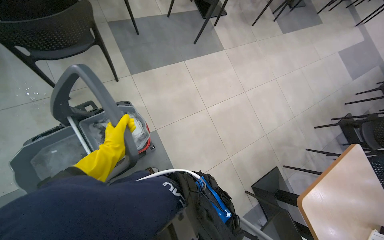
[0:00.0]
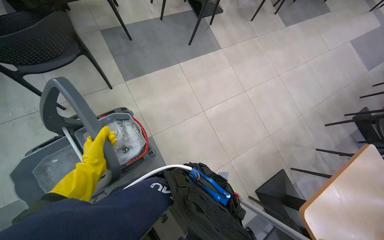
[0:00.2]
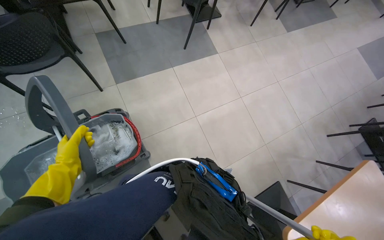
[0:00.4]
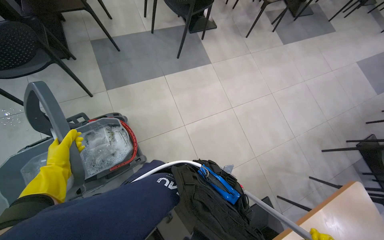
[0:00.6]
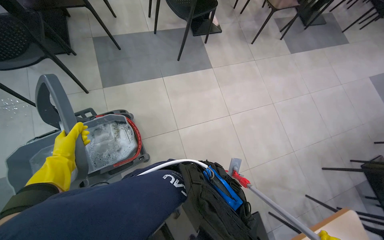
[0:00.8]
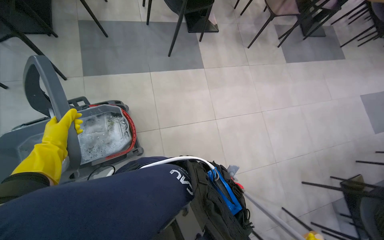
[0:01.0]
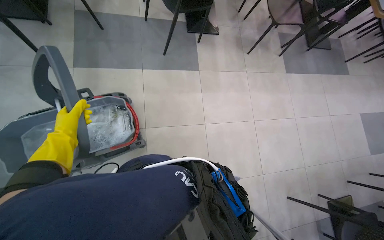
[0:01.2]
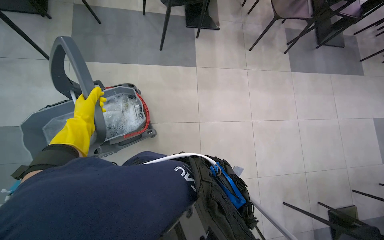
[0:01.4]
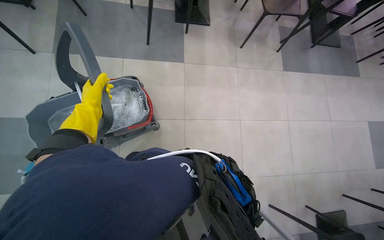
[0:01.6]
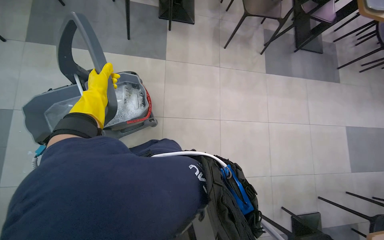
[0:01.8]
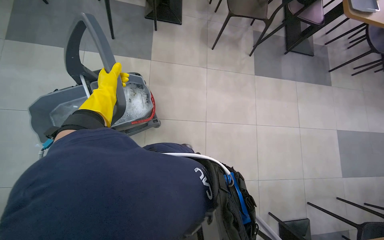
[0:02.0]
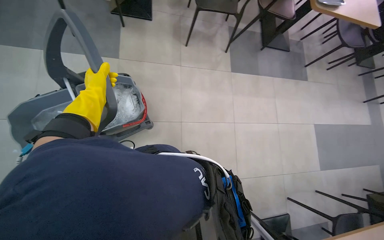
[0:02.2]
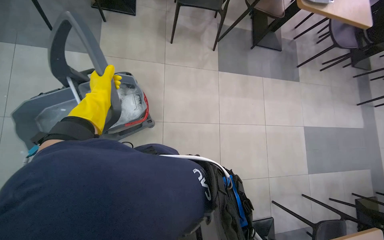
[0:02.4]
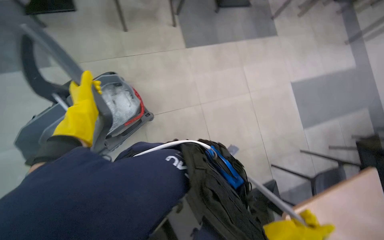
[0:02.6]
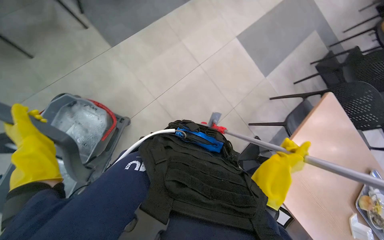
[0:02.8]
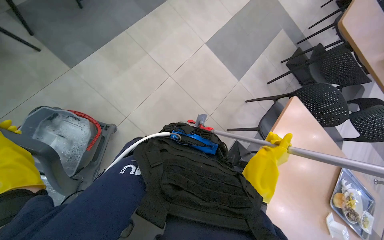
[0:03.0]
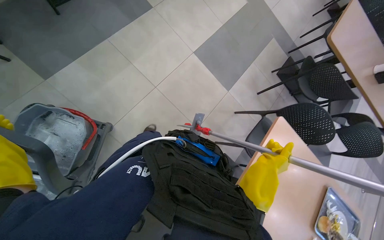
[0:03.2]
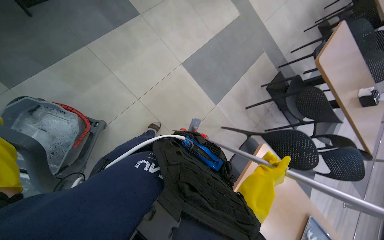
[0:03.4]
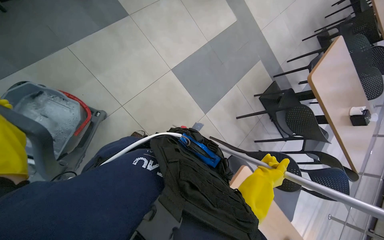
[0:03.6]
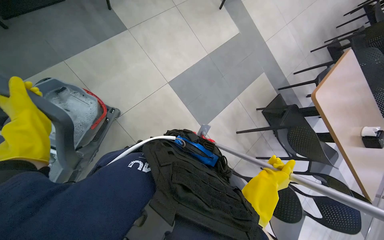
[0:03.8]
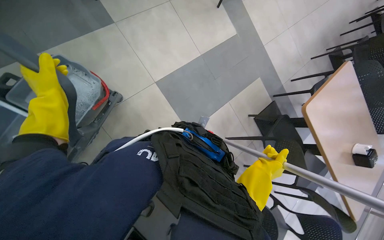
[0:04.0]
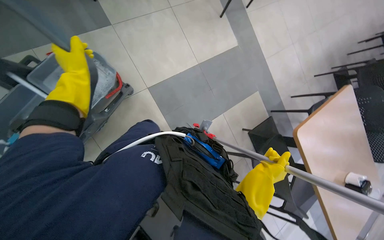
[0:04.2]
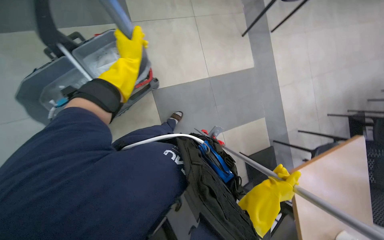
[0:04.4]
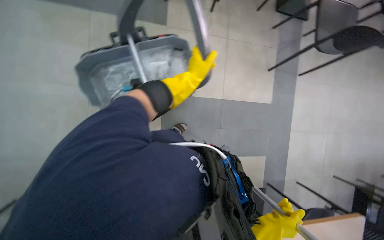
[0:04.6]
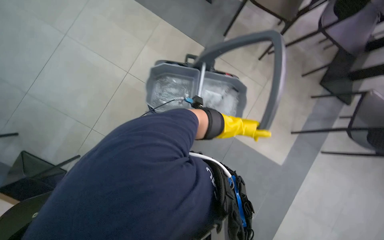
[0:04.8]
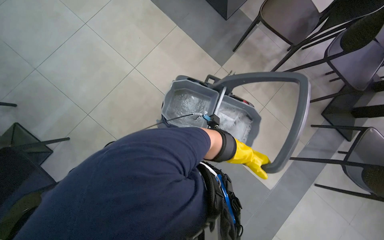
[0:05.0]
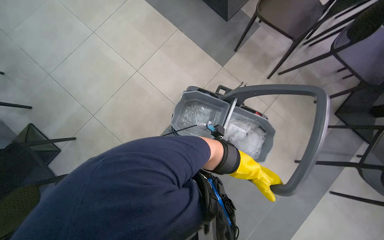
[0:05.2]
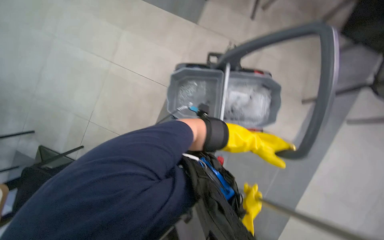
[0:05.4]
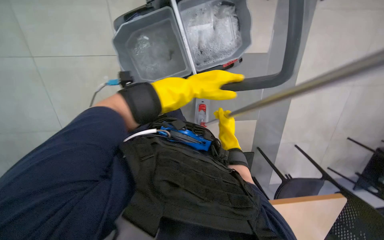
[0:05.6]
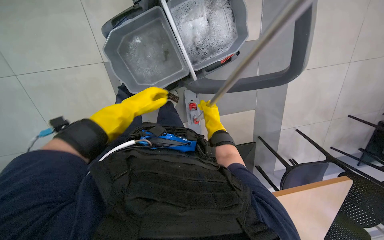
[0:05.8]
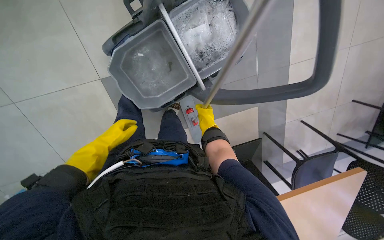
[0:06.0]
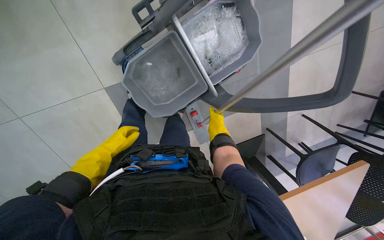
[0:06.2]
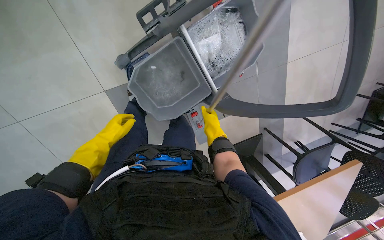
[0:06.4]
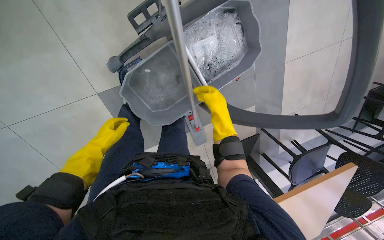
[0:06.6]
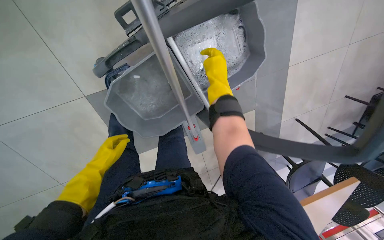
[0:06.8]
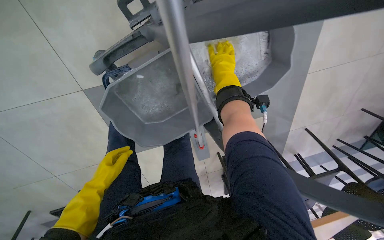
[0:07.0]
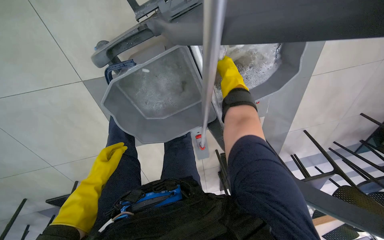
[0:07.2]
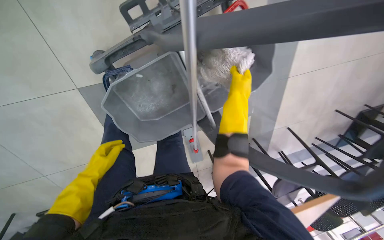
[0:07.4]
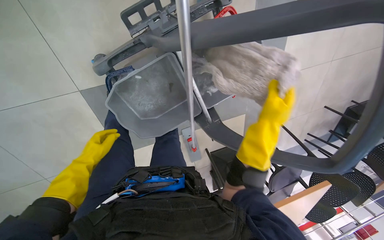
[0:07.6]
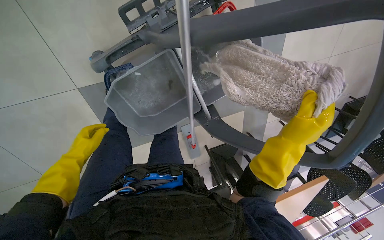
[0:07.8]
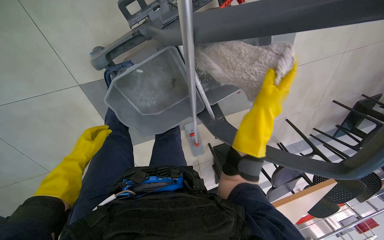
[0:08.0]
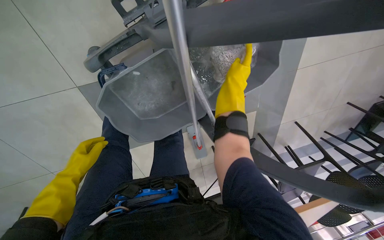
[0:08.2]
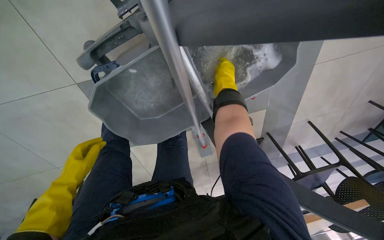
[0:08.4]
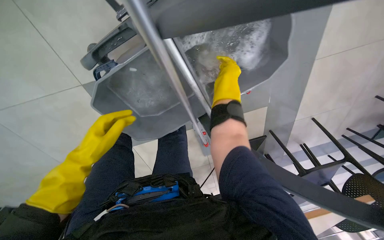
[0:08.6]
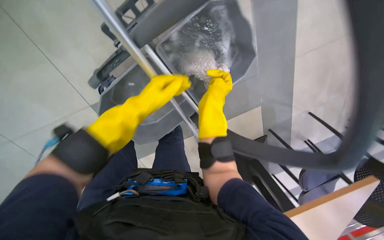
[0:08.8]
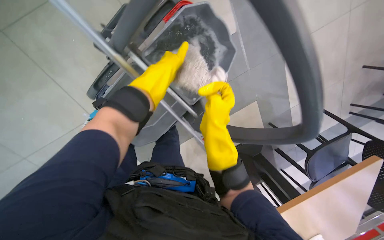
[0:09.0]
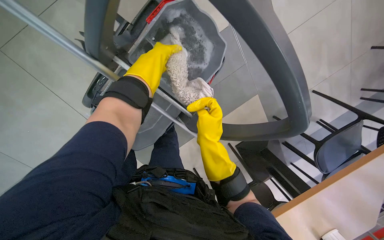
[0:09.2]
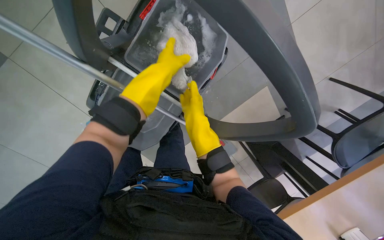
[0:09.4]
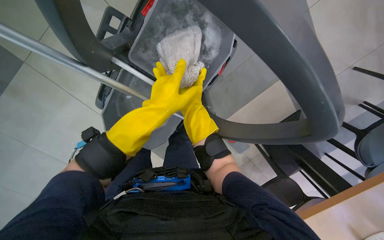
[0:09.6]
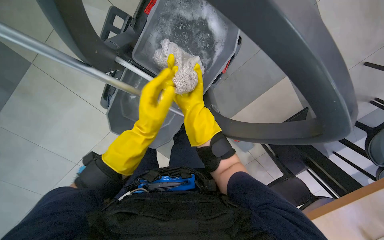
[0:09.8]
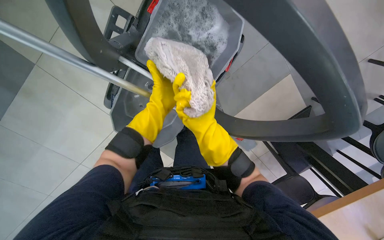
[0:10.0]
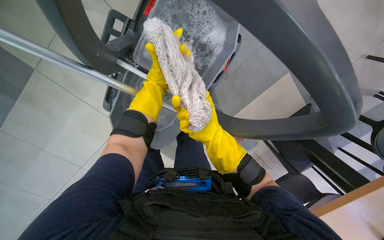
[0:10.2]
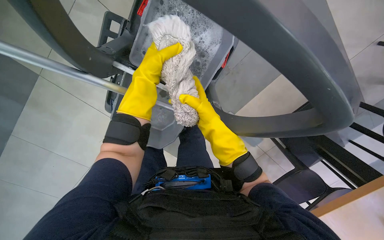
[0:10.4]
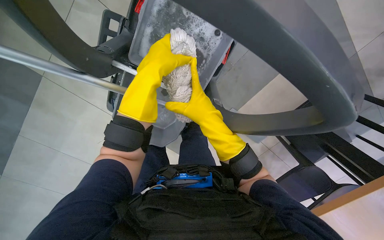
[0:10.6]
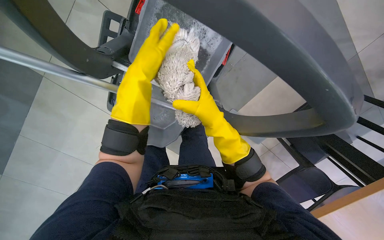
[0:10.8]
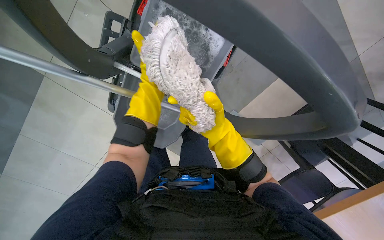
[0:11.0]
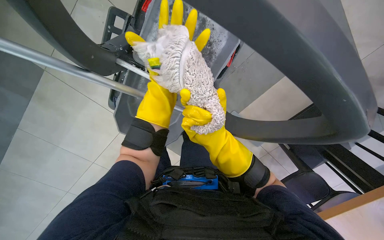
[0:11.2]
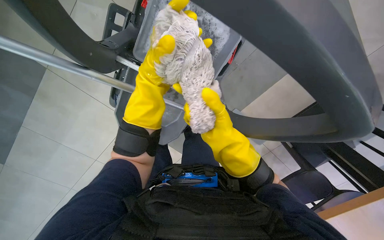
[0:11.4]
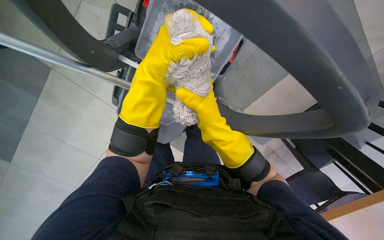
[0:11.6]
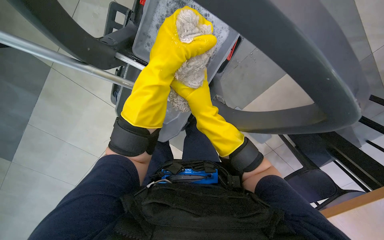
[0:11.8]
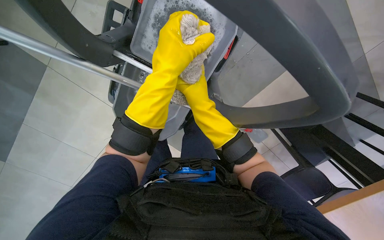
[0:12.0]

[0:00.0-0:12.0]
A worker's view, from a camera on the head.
Job: preparing cleaning supplies.
The whole recording: Changing mop head. The worker removes the mop head, rinses and wrings it, then reattaches it to the mop.
0:00.0 to 0:01.6: The head travels to the right, approximately 1 m. The head rotates roughly 25 degrees to the left.
0:01.6 to 0:03.0: The head travels roughly 1 m. The scene turns about 30 degrees counterclockwise in the picture.
0:03.0 to 0:04.4: The head travels about 1 m. The scene rotates clockwise by approximately 30 degrees.
0:04.4 to 0:06.0: The head turns to the left by approximately 15 degrees.
0:06.0 to 0:07.6: The left hand moves to the left, some 10 cm. Meanwhile the right hand moves nearer to the camera, roughly 20 cm, and reaches roughly 35 cm up the picture, then returns.
0:07.6 to 0:09.0: The left hand heads to the right and up the picture, covering some 50 cm.
0:09.0 to 0:10.4: The camera is aimed about 15 degrees further to the left.
0:10.4 to 0:12.0: The left hand heads nearer to the camera, covering roughly 10 cm.

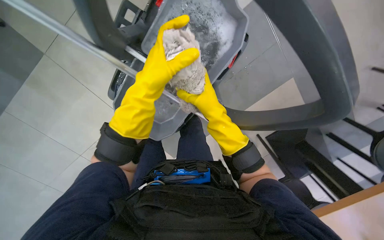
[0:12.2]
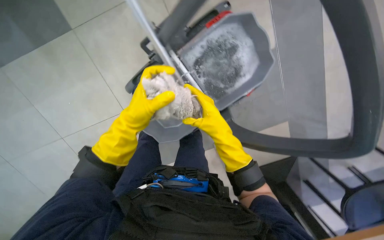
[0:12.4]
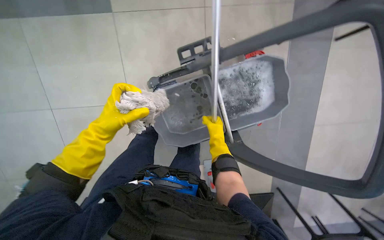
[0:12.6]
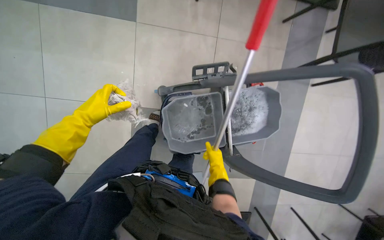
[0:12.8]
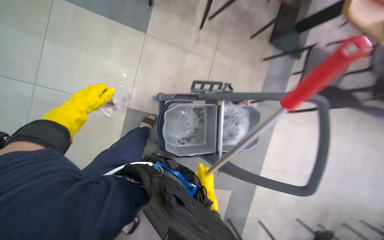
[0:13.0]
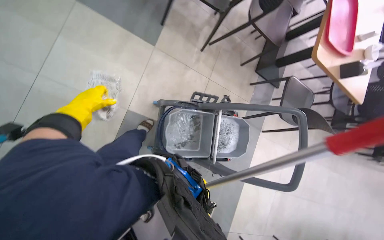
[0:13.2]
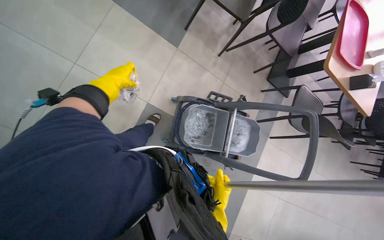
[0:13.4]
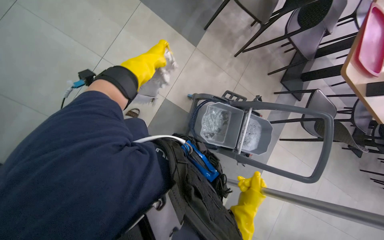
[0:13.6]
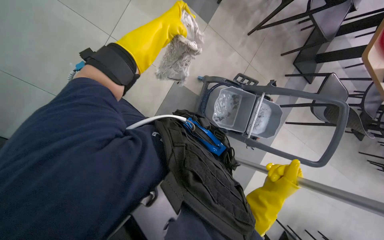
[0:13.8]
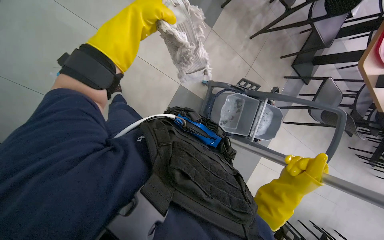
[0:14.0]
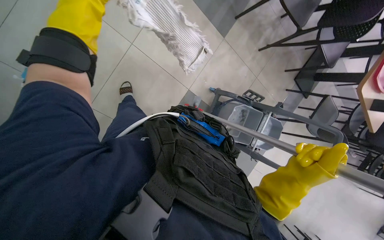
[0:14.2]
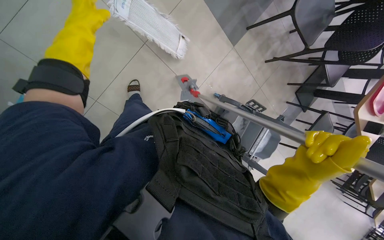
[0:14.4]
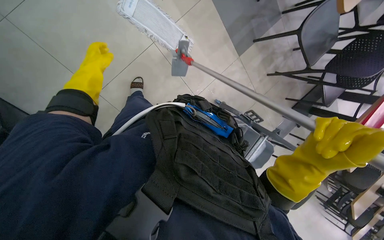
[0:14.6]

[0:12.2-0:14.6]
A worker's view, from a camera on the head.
Job: preparing cleaning supplies.
The whole recording: Changing mop head. The worker removes the mop head, rinses and wrings it, then reattaches it to the mop.
0:12.2 to 0:13.4: The camera travels about 70 cm. The camera is aimed roughly 25 degrees further to the right. The view tilts some 20 degrees upward. Everything in view rotates about 35 degrees clockwise.
0:13.4 to 0:14.6: The wearer moves to the left, some 60 cm.

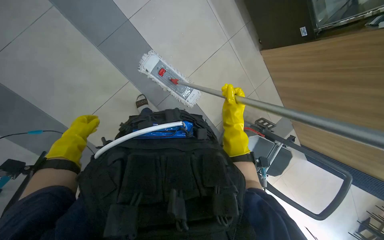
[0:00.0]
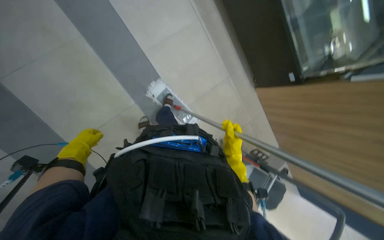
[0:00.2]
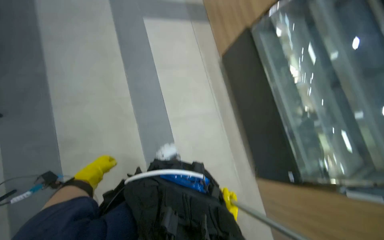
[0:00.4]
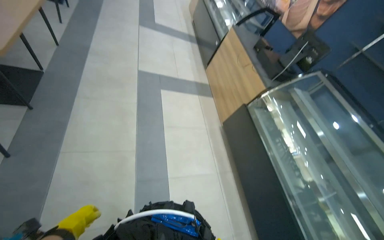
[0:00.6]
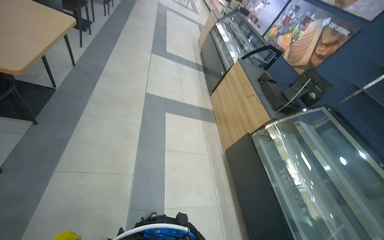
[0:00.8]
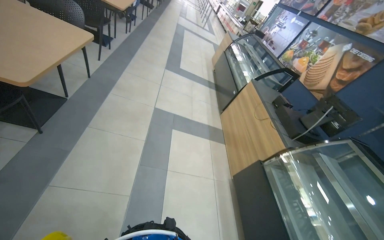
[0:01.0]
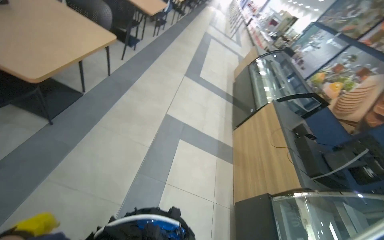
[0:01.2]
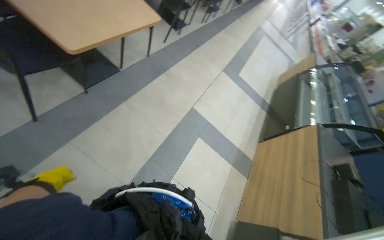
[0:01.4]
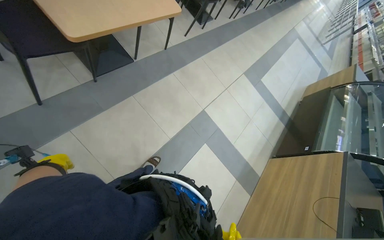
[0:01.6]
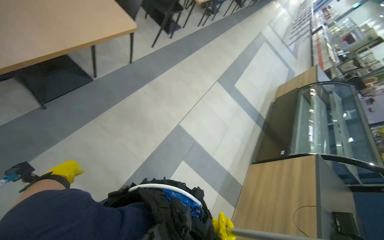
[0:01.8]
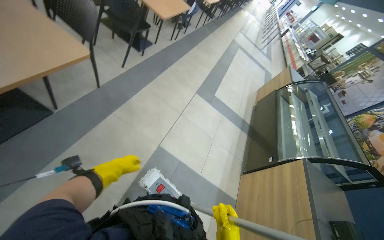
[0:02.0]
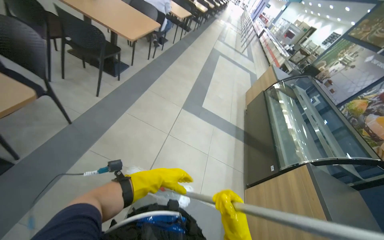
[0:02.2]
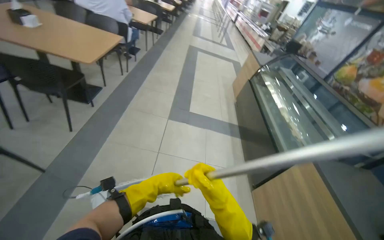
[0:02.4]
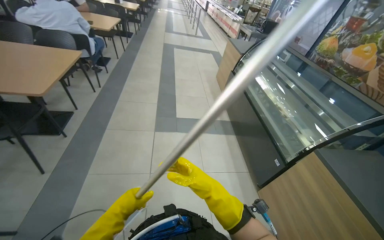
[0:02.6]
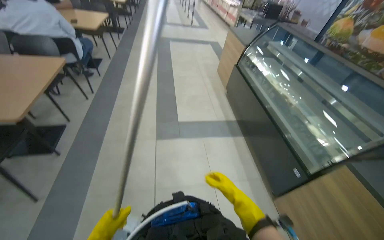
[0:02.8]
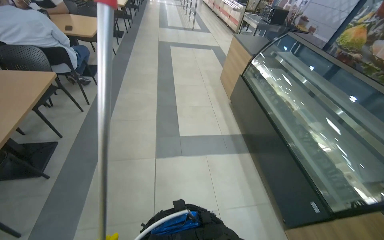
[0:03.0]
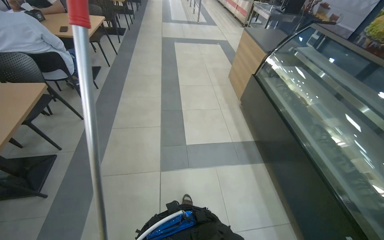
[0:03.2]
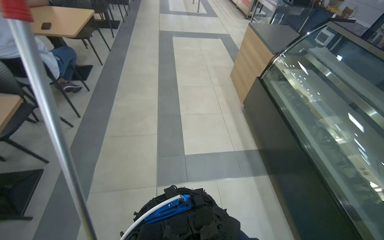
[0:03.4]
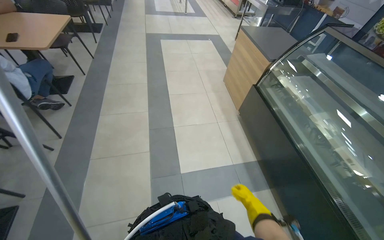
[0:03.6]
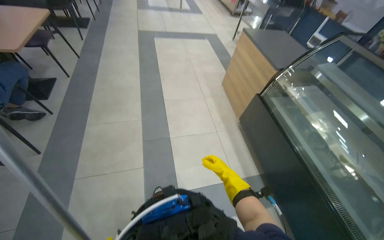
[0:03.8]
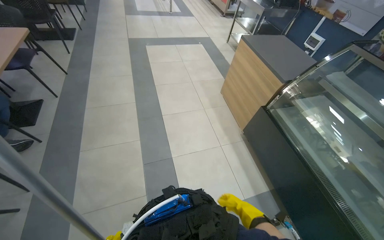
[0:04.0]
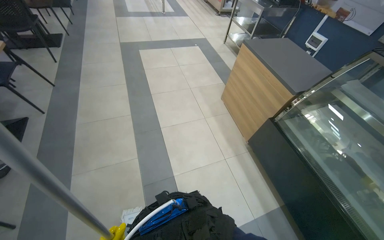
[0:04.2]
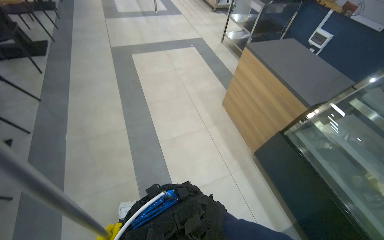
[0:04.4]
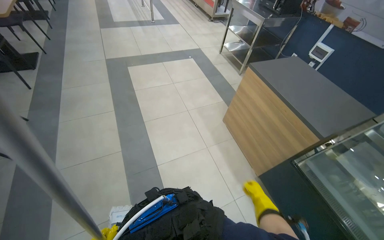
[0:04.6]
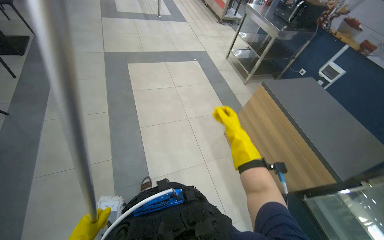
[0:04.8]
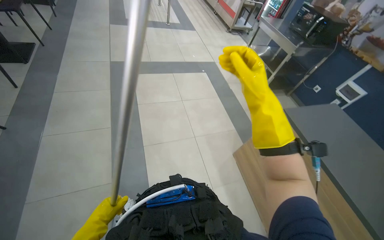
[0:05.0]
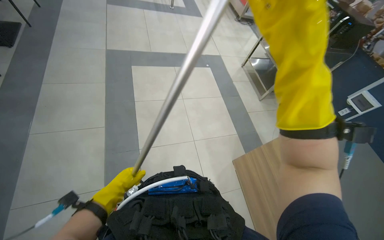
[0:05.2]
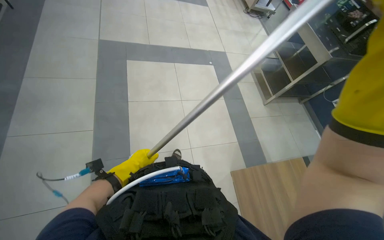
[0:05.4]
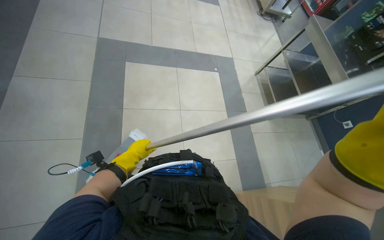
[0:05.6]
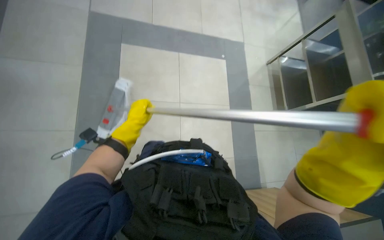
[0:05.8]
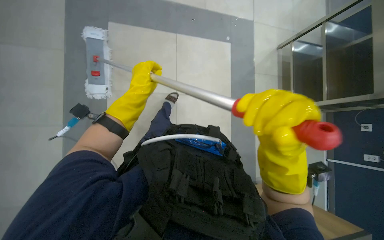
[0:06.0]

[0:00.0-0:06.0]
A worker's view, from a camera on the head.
Job: mopping floor.
The whole recording: Mopping cafeteria floor. The worker mops the cafeteria floor using a flat mop and a bucket cart.
0:00.0 to 0:01.6: The camera is carried some 60 cm. The head turns to the left by about 75 degrees. The view tips upward by about 75 degrees.
0:01.6 to 0:03.0: The camera is carried roughly 1.5 m. The wearer's head swings some 55 degrees to the right.
0:03.0 to 0:04.4: The head travels some 1.5 m.
0:04.4 to 0:06.0: The wearer moves roughly 1 m.
